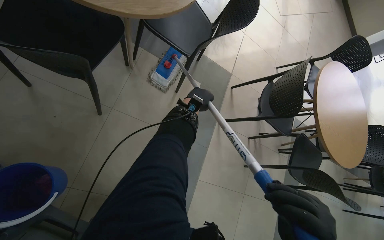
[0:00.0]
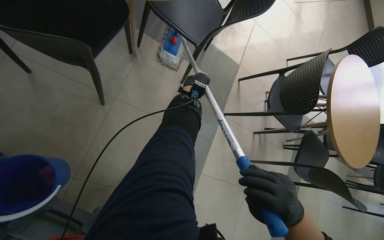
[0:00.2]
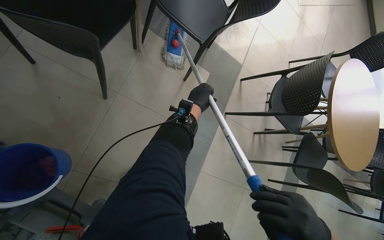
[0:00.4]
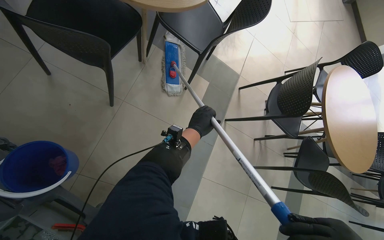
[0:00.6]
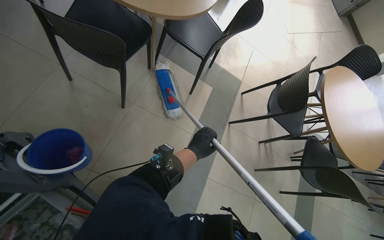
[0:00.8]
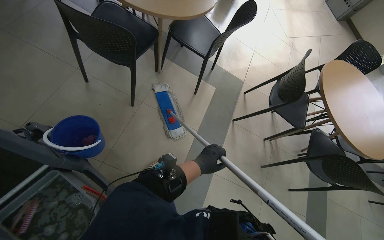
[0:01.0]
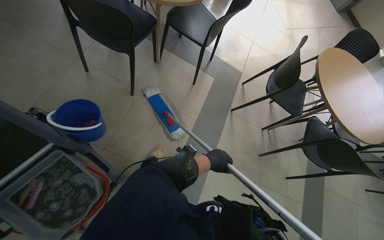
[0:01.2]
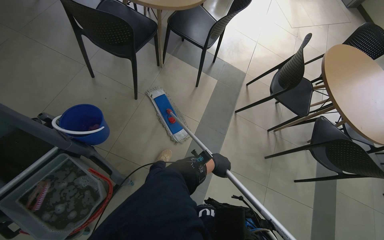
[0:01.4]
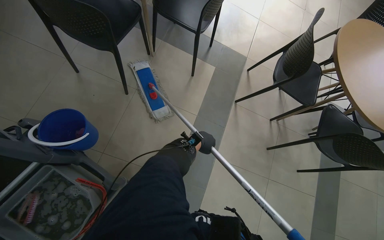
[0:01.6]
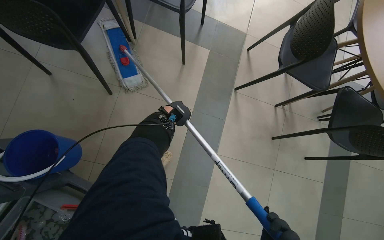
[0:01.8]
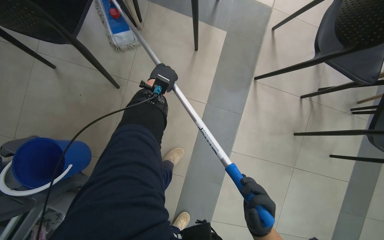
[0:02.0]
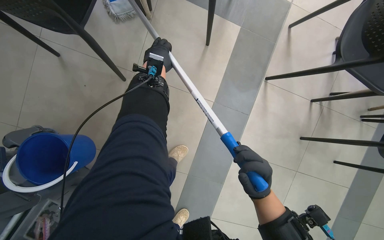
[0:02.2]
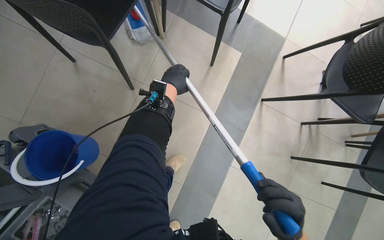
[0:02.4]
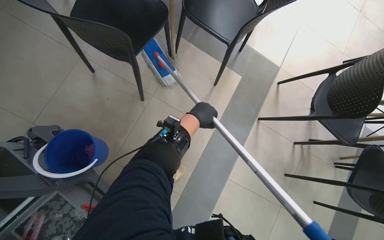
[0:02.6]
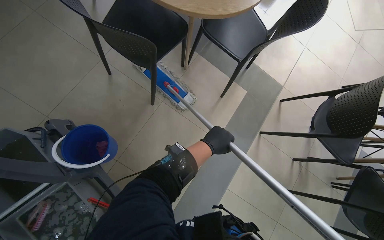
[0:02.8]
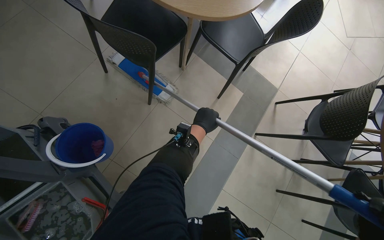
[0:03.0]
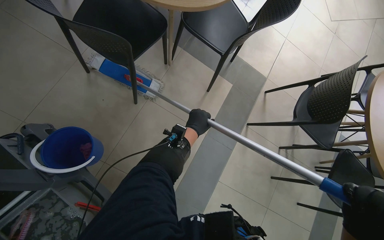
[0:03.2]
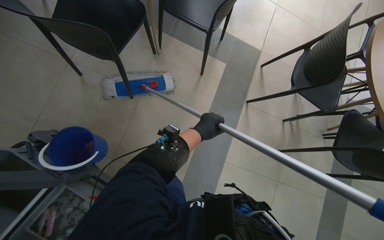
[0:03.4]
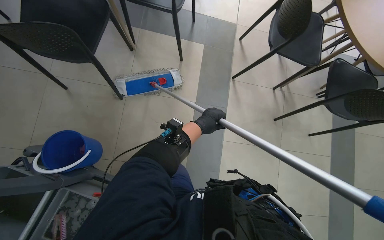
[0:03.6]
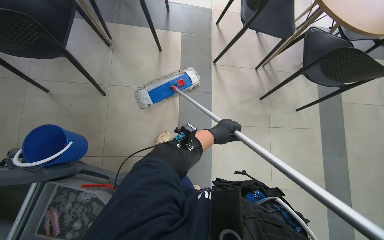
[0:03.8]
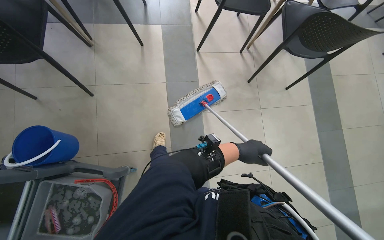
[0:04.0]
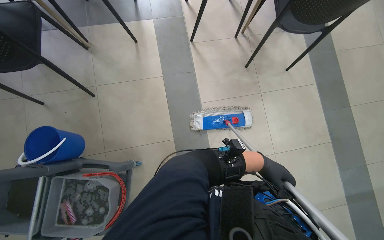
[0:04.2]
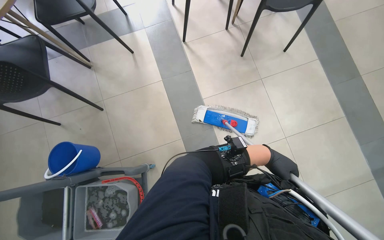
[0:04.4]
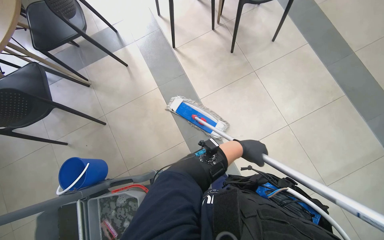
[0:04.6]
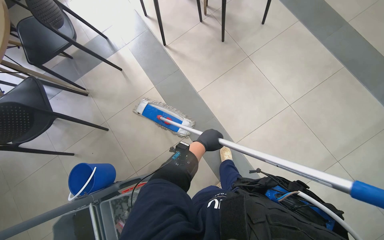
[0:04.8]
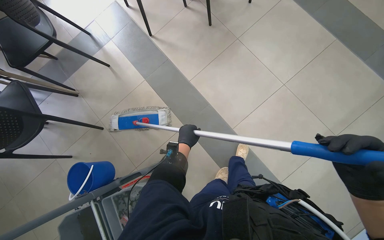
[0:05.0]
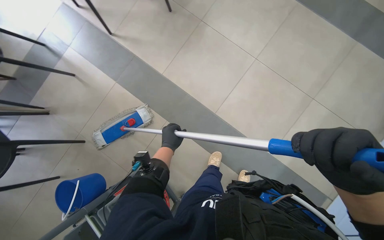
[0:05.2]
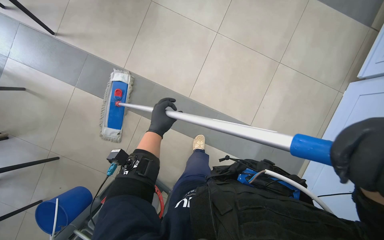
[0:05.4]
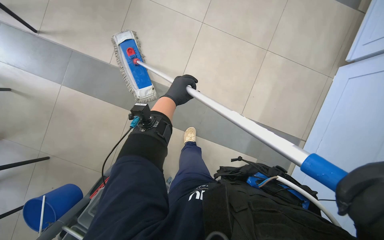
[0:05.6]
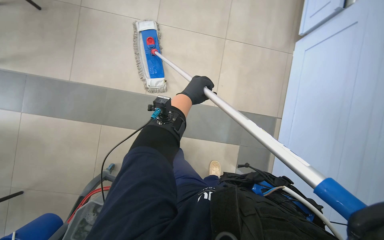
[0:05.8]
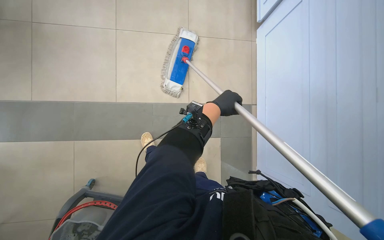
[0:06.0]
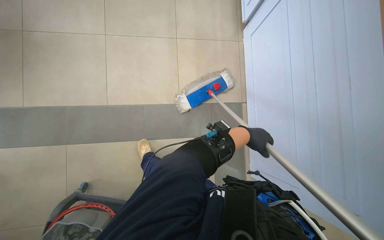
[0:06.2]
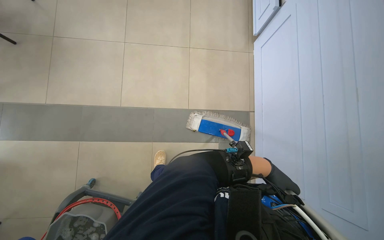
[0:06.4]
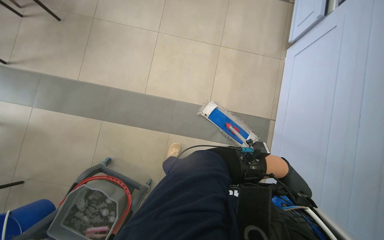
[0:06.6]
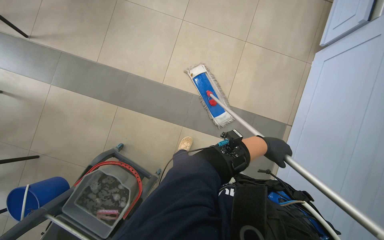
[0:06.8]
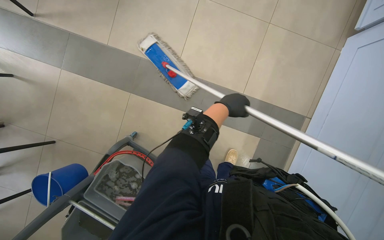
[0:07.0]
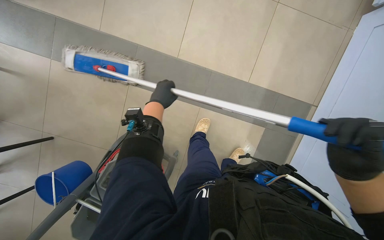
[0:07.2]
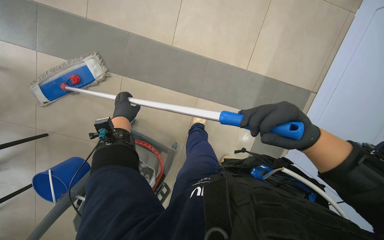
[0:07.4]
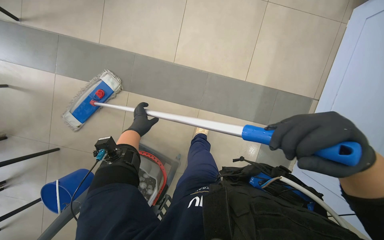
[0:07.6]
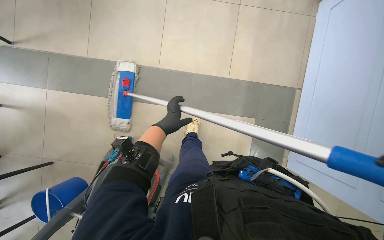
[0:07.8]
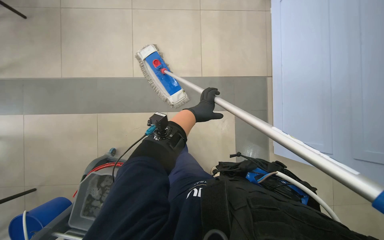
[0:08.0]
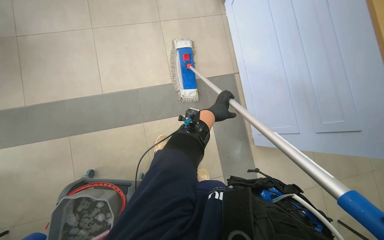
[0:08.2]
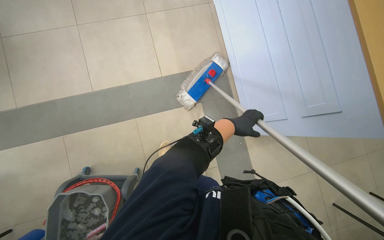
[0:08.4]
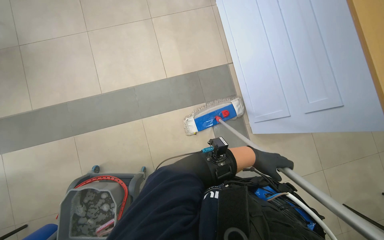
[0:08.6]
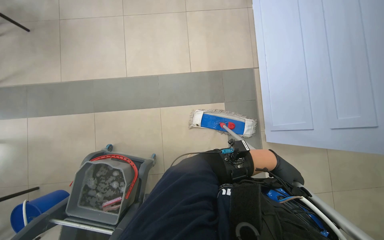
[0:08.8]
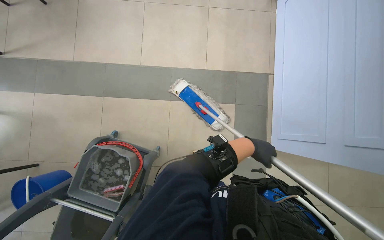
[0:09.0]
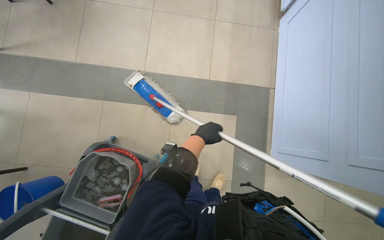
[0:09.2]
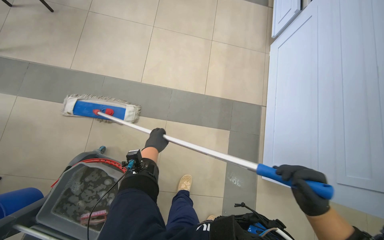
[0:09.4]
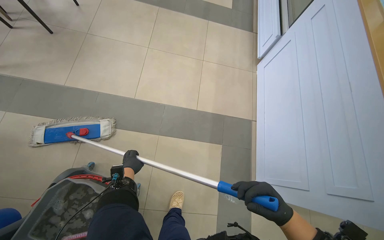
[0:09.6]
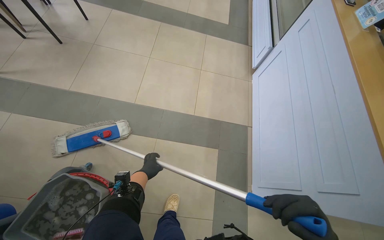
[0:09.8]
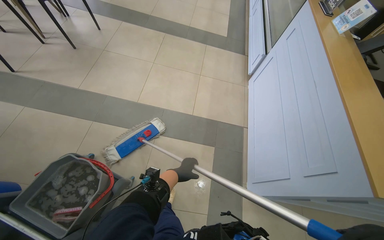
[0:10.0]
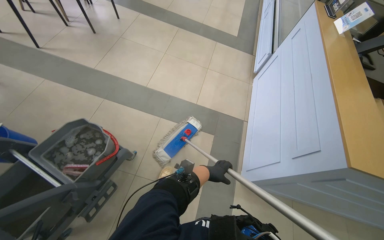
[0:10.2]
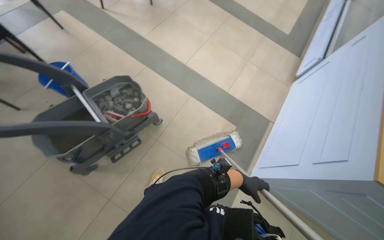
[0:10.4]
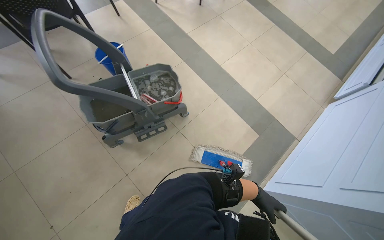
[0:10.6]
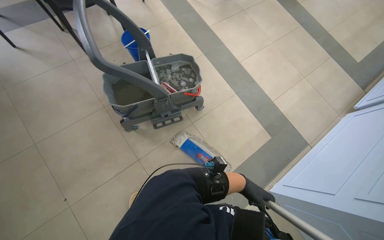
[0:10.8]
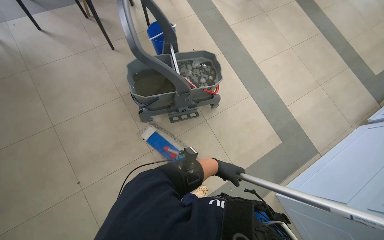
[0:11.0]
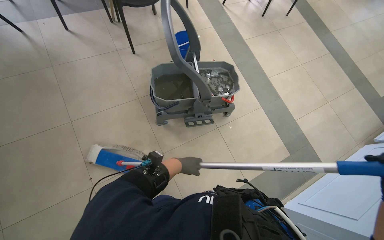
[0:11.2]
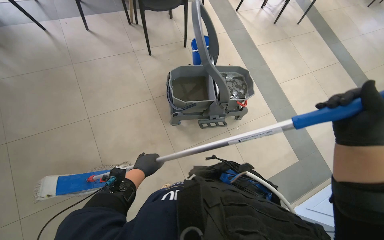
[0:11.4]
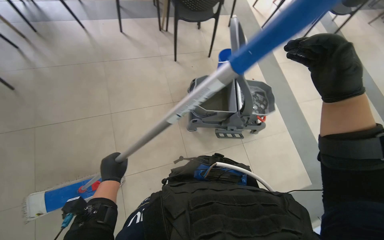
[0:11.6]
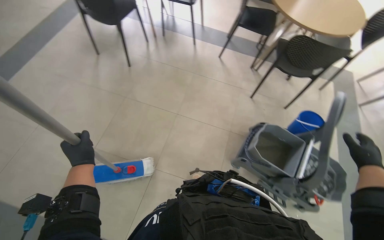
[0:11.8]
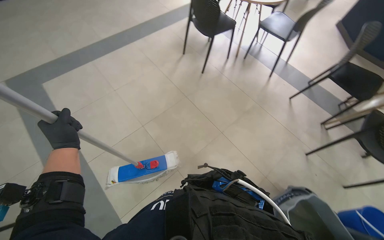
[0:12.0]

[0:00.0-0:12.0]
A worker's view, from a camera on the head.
Job: mopping floor.
The whole recording: Mopping cafe floor. The worker mops the cafe floor, moving around tables and chairs, and periodically cleans the mop head in a bucket.
0:00.0 to 0:01.6: The left hand heads down the picture, covering roughly 40 cm.
0:01.6 to 0:03.0: The left hand moves approximately 40 cm up the picture and comes back.
0:03.0 to 0:04.4: The camera is carried approximately 70 cm. Everything in view rotates roughly 55 degrees counterclockwise.
0:06.0 to 0:07.6: The head rotates roughly 20 degrees to the left. The view tips downward by roughly 15 degrees. The left hand is displaced to the left by approximately 70 cm.
0:07.6 to 0:09.0: The left hand moves to the right, some 35 cm.
0:09.0 to 0:10.4: The camera is carried approximately 60 cm. The view tilts roughly 20 degrees upward. The scene rotates clockwise by some 30 degrees.
0:10.4 to 0:12.0: The camera travels approximately 80 cm. The wearer looks approximately 105 degrees further to the left. The camera pitches upward, by roughly 20 degrees.

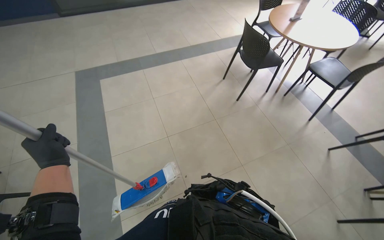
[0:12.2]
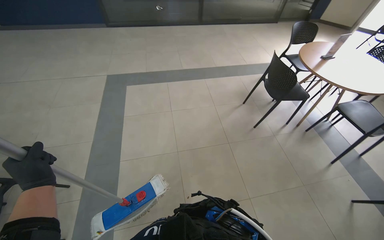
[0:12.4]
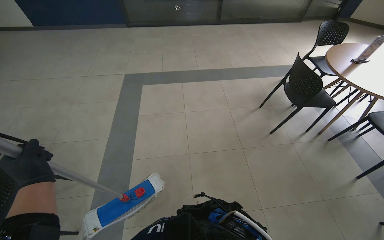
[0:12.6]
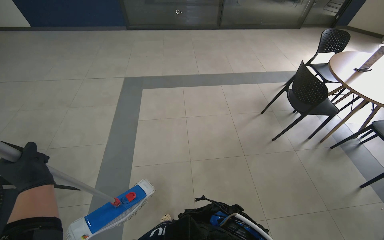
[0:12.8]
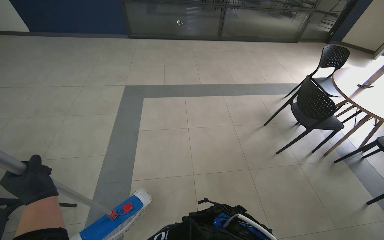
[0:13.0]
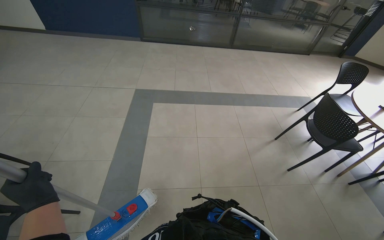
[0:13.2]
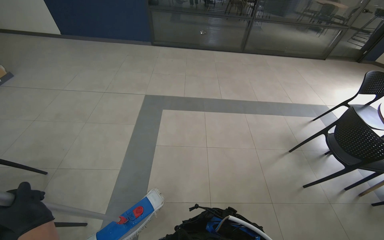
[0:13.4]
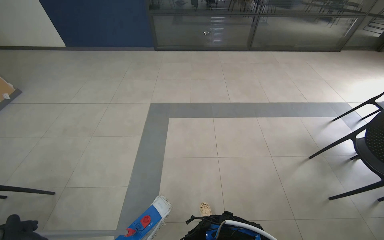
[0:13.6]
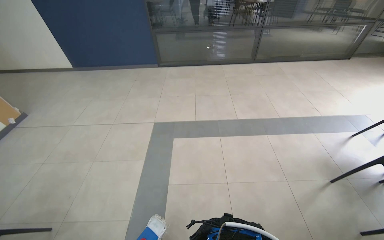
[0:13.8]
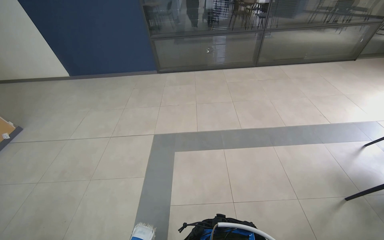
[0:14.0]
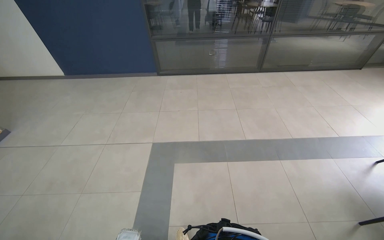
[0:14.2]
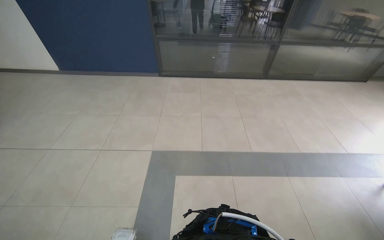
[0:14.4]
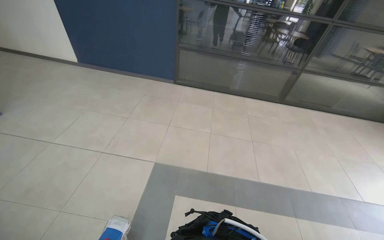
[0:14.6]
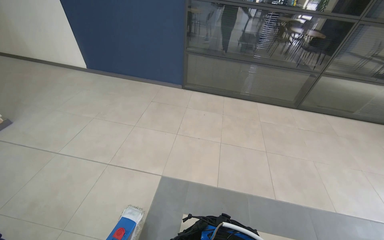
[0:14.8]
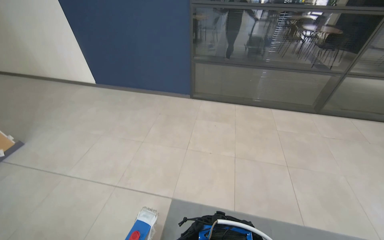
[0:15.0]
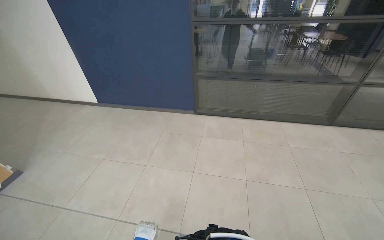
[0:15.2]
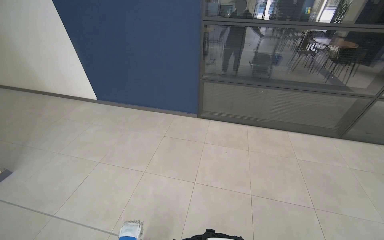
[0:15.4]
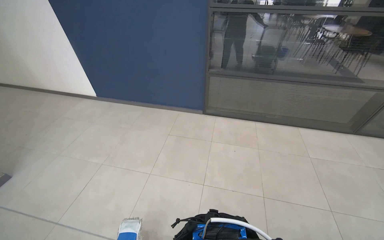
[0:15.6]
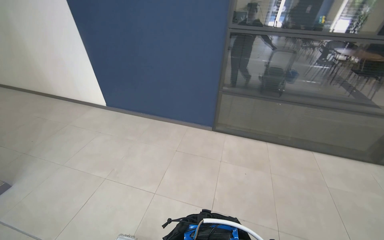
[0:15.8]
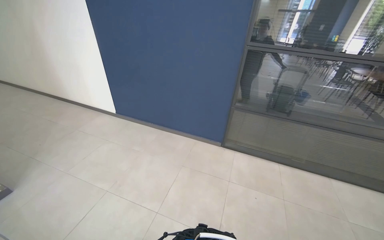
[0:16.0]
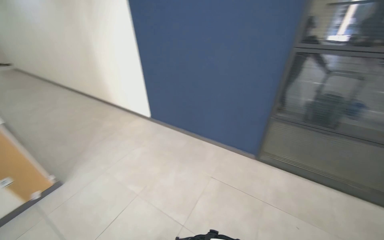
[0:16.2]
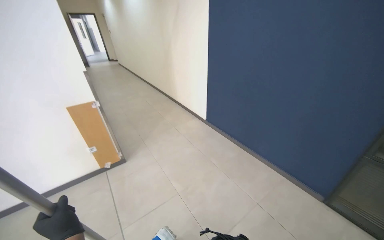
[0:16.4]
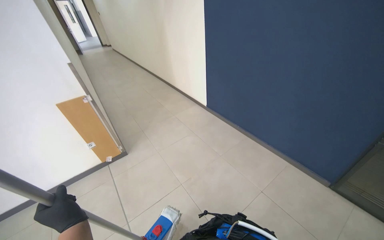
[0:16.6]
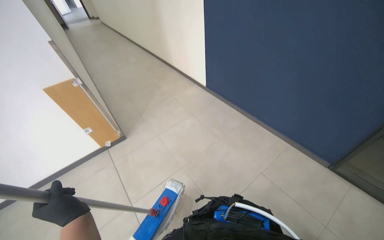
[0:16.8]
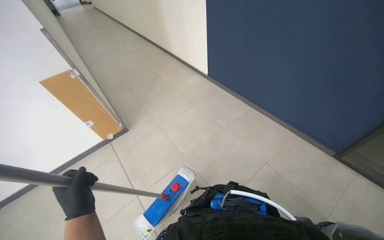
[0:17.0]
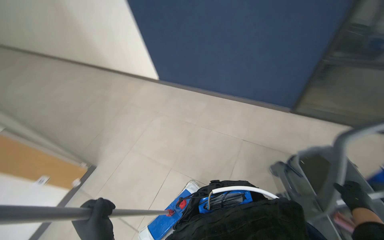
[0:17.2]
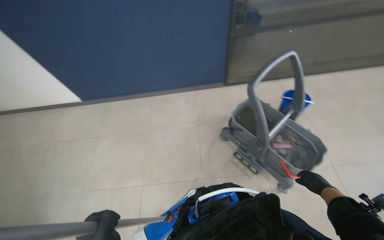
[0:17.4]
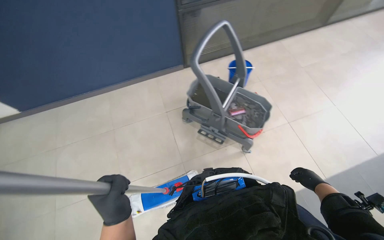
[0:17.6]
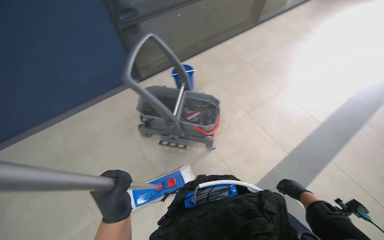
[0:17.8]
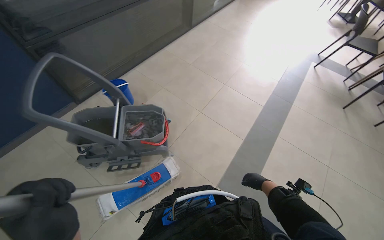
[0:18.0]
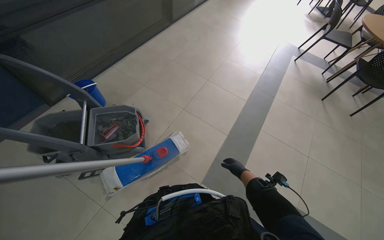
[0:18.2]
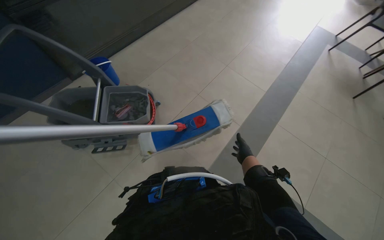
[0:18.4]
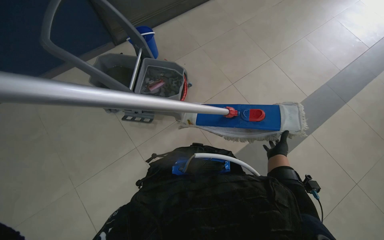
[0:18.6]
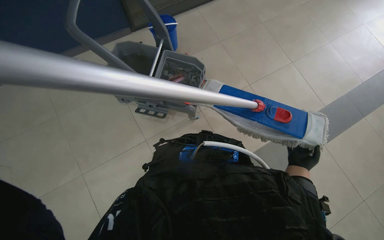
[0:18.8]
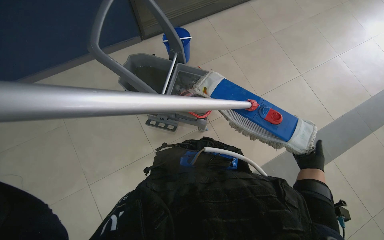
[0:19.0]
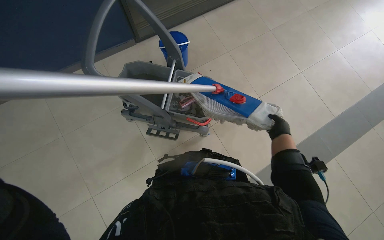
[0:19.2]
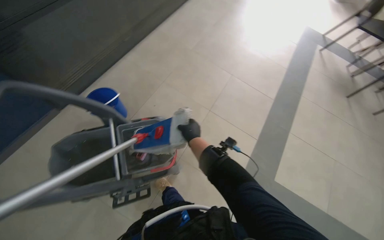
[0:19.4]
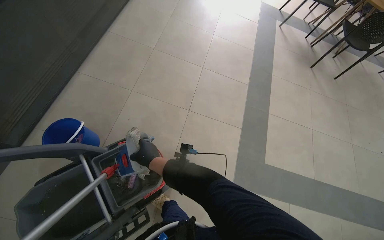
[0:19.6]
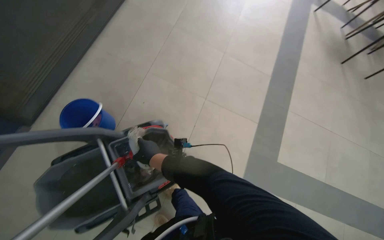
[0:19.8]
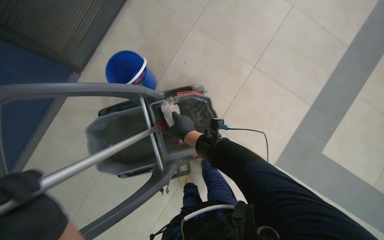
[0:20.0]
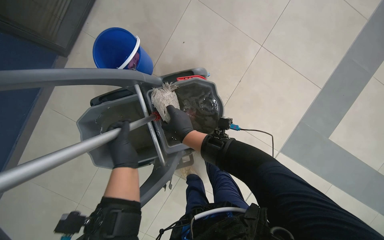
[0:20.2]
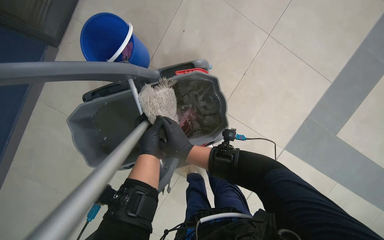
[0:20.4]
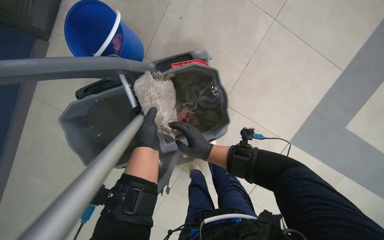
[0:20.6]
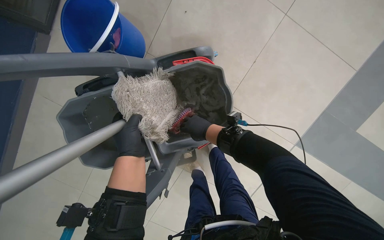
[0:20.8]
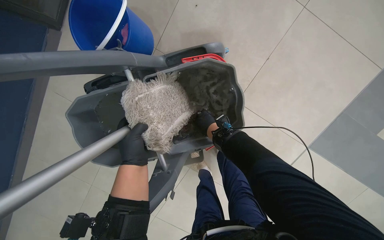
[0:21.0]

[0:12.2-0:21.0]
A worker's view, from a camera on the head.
Job: mopping floor.
The whole recording: Mopping cafe floor. The worker mops the cafe floor, moving around tables and chairs, and periodically cleans the mop head in a bucket.
0:12.2 to 0:13.6: The head travels about 60 cm. The head turns to the left by approximately 20 degrees.
0:13.6 to 0:15.2: The head travels some 1.5 m.
0:15.2 to 0:16.6: The head travels roughly 90 cm. The wearer looks about 40 degrees further to the left.
0:16.6 to 0:18.0: The wearer's head swings some 85 degrees to the right.
0:18.0 to 0:19.6: The head travels roughly 40 cm.
0:19.6 to 0:21.0: The head travels roughly 50 cm. The head turns to the left by some 25 degrees. The wearer looks roughly 35 degrees further downward.
